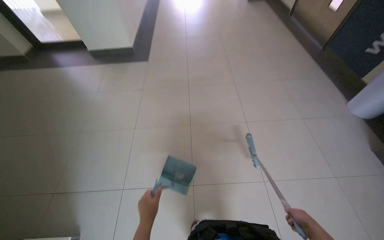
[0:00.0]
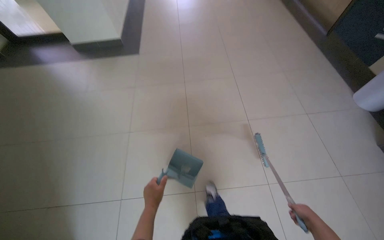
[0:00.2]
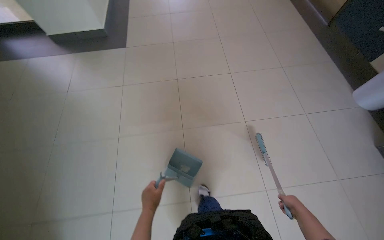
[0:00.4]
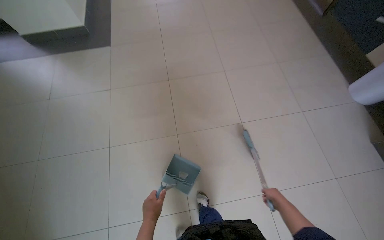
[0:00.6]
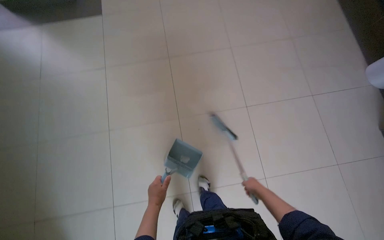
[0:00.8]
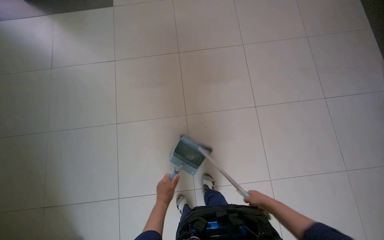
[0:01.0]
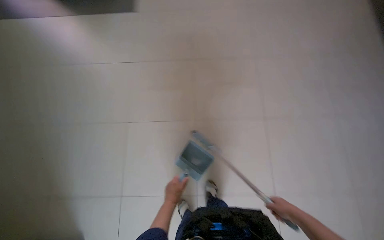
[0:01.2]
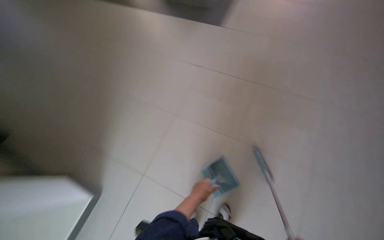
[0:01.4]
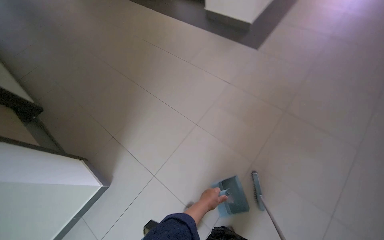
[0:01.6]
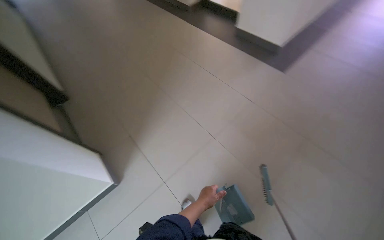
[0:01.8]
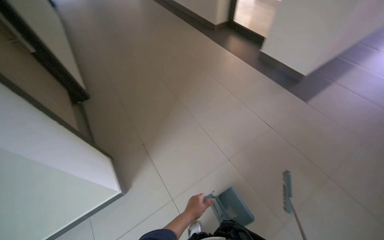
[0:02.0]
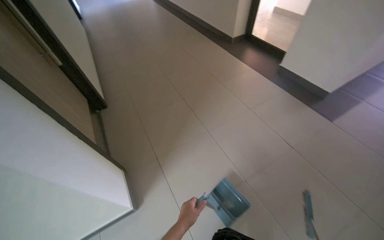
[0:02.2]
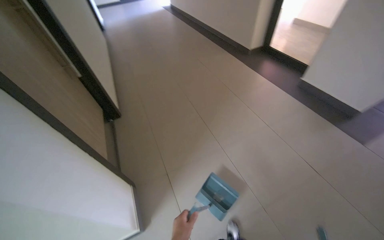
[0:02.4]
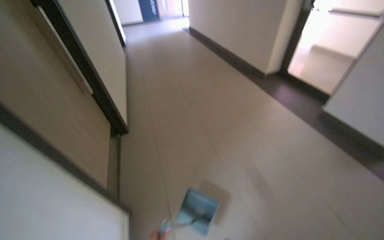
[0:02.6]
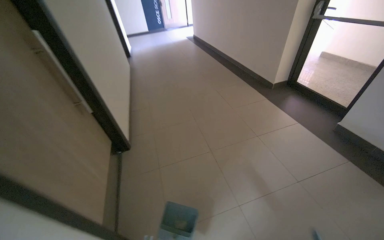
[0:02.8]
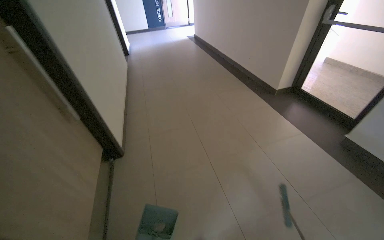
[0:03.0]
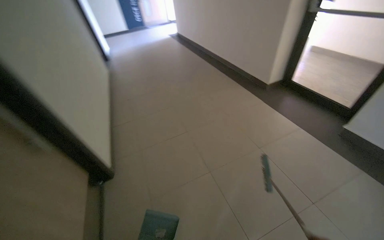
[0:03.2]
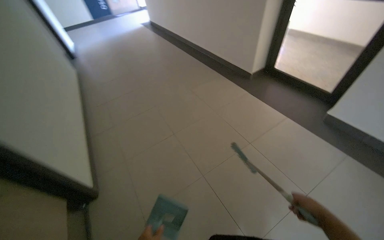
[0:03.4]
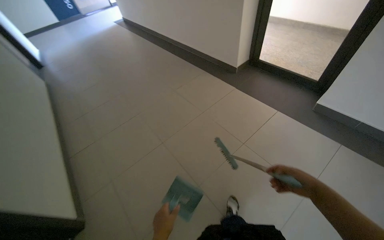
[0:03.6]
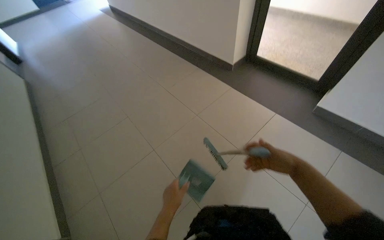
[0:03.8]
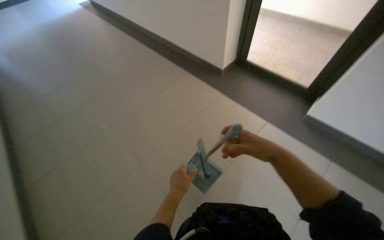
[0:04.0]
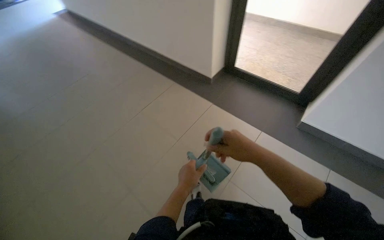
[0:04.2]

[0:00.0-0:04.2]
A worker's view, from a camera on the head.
Job: sweeping floor.
The whole recording: Sweeping hallway floor. The worker sweeps the tiled floor in the hallway using a broom and dustpan.
0:00.0 to 0:01.4: The camera travels roughly 50 cm. The camera pitches downward, by about 15 degrees.
0:01.4 to 0:02.8: The wearer moves roughly 70 cm. The wearer looks roughly 35 degrees further to the left. The camera pitches upward, by some 25 degrees.
0:02.8 to 0:04.2: The camera is carried approximately 1 m. The head rotates some 35 degrees to the right. The camera pitches downward, by some 10 degrees.

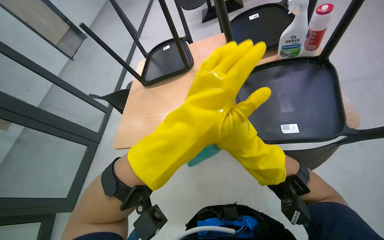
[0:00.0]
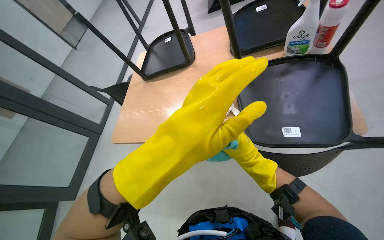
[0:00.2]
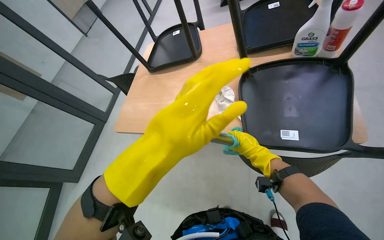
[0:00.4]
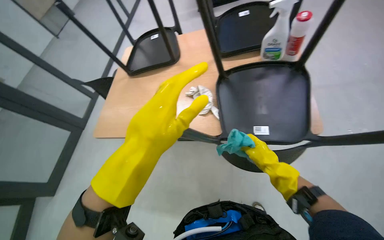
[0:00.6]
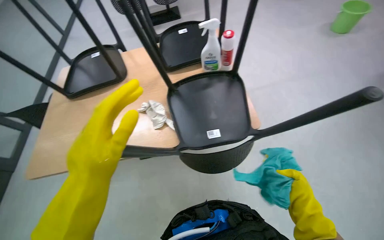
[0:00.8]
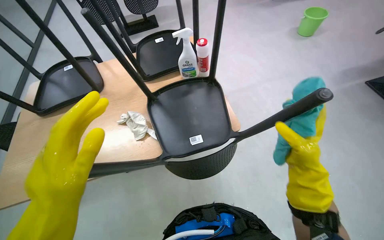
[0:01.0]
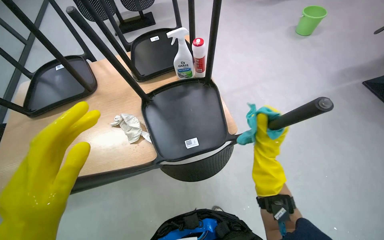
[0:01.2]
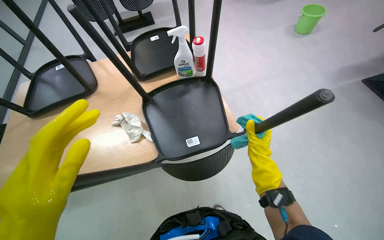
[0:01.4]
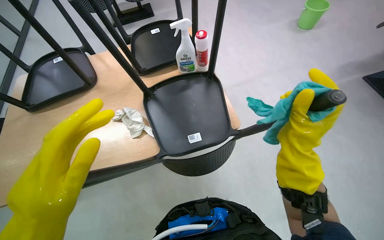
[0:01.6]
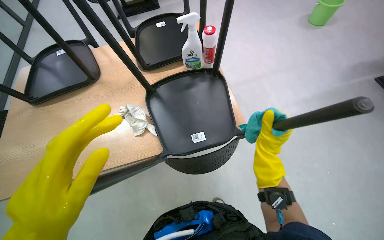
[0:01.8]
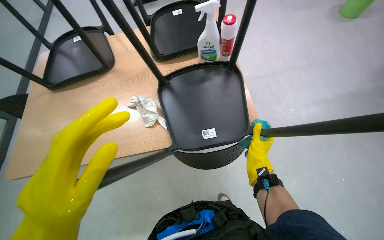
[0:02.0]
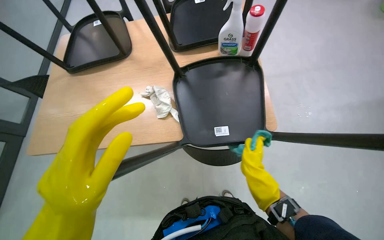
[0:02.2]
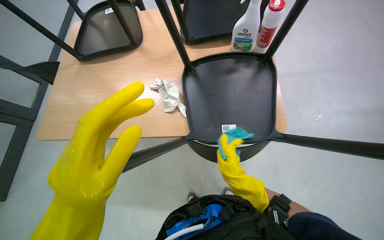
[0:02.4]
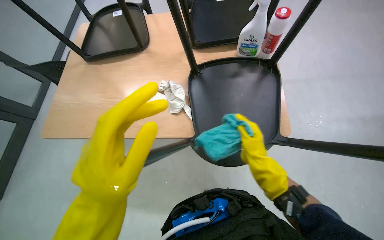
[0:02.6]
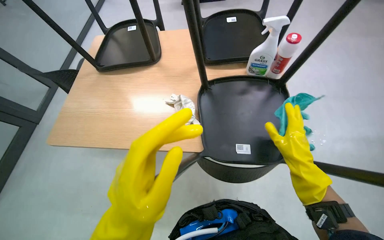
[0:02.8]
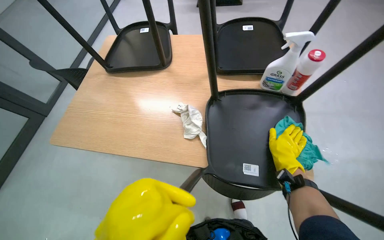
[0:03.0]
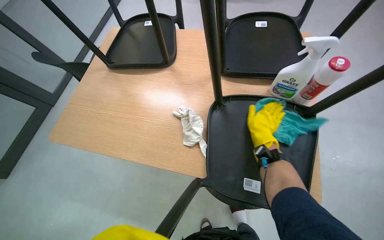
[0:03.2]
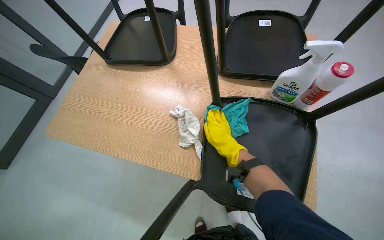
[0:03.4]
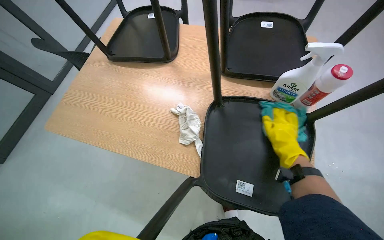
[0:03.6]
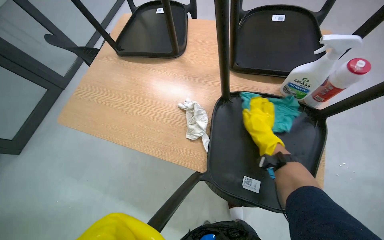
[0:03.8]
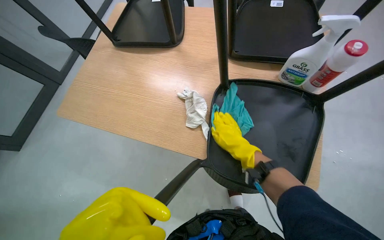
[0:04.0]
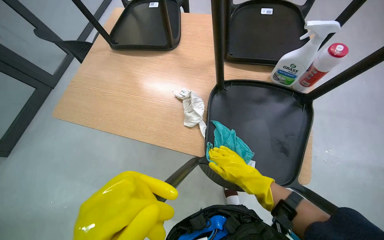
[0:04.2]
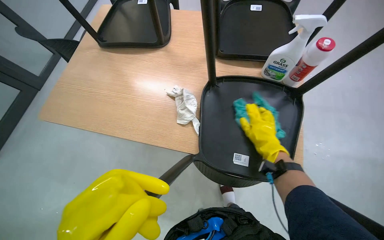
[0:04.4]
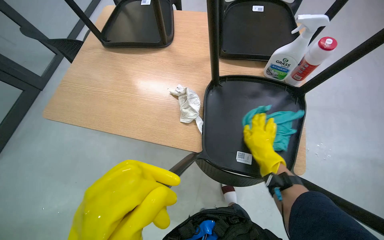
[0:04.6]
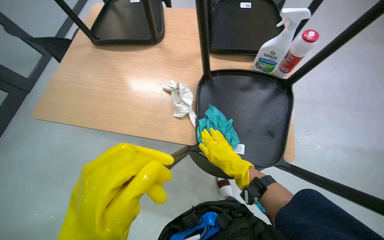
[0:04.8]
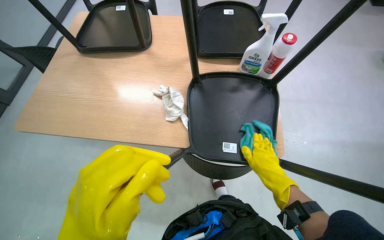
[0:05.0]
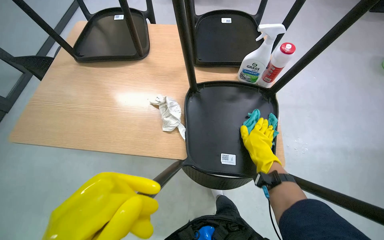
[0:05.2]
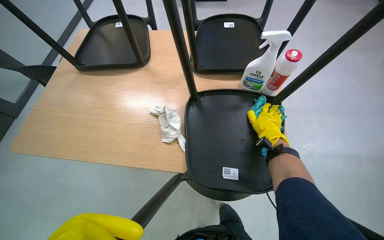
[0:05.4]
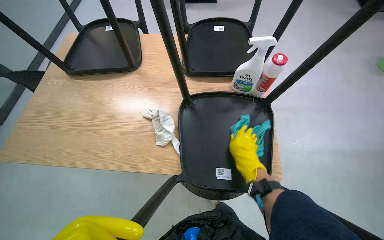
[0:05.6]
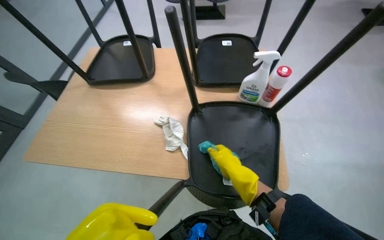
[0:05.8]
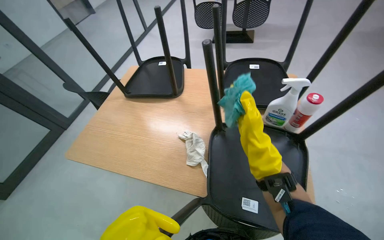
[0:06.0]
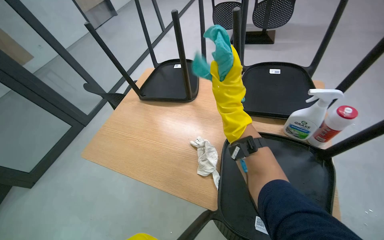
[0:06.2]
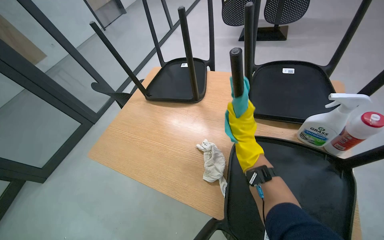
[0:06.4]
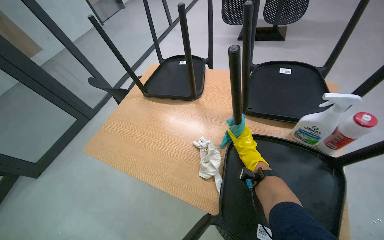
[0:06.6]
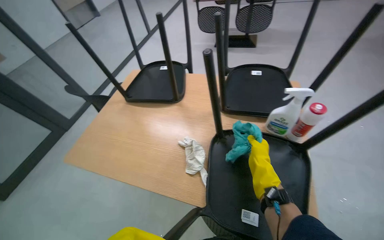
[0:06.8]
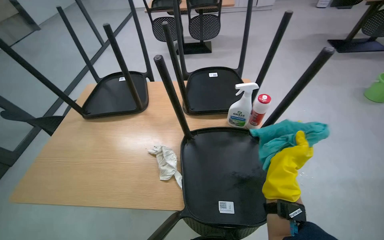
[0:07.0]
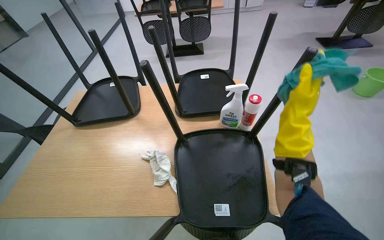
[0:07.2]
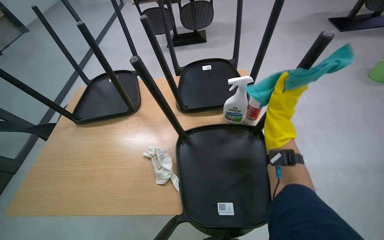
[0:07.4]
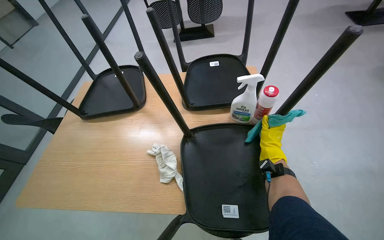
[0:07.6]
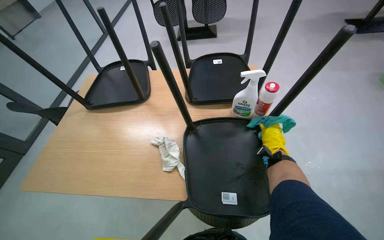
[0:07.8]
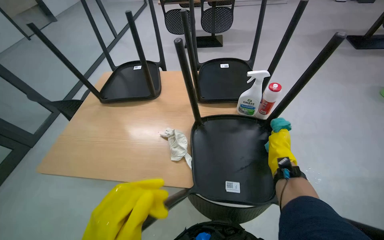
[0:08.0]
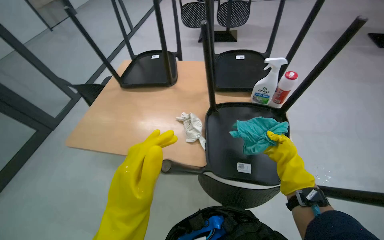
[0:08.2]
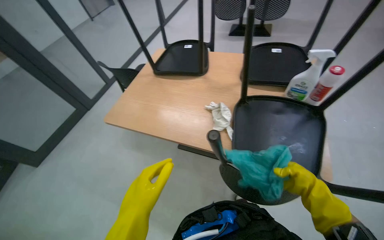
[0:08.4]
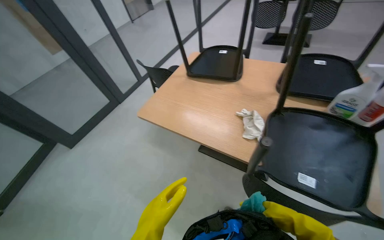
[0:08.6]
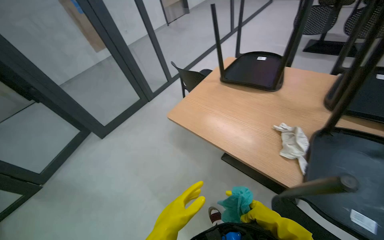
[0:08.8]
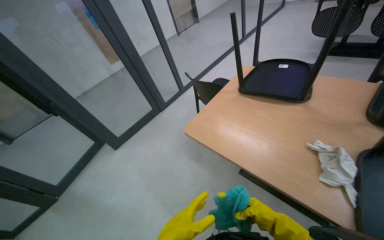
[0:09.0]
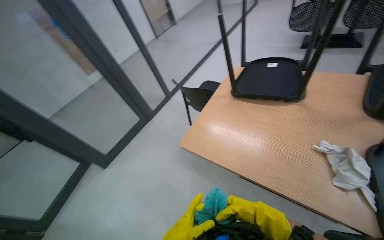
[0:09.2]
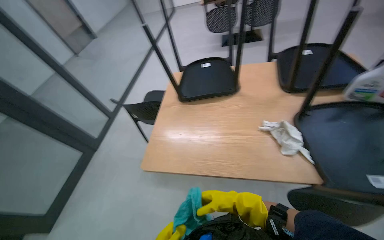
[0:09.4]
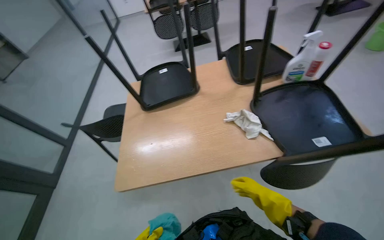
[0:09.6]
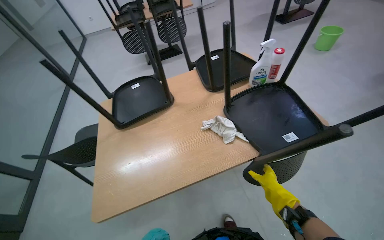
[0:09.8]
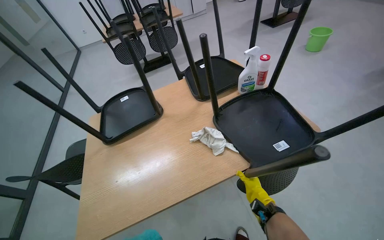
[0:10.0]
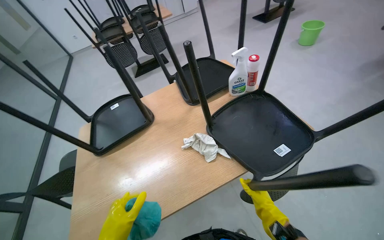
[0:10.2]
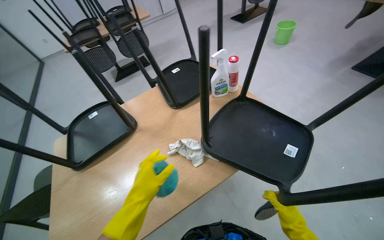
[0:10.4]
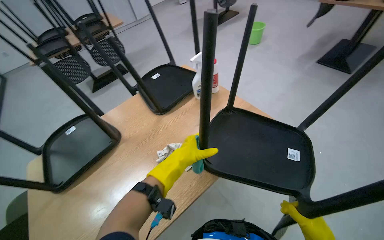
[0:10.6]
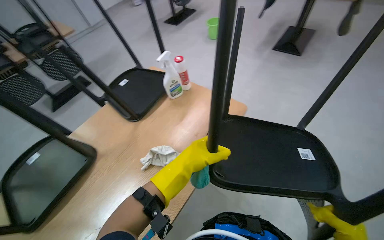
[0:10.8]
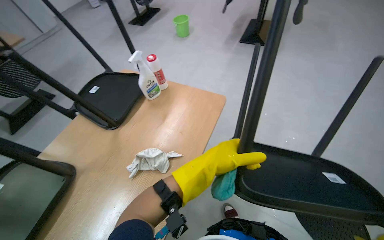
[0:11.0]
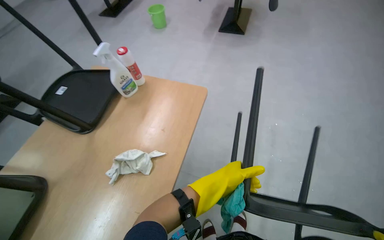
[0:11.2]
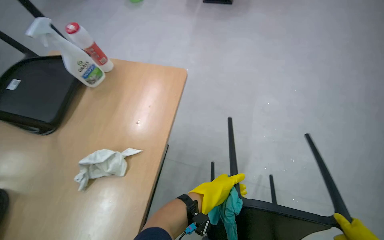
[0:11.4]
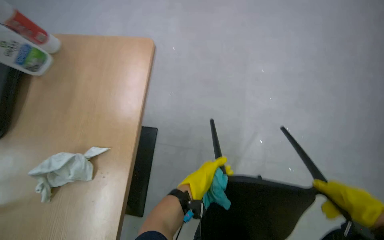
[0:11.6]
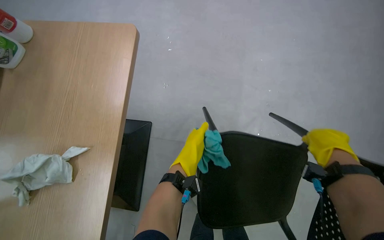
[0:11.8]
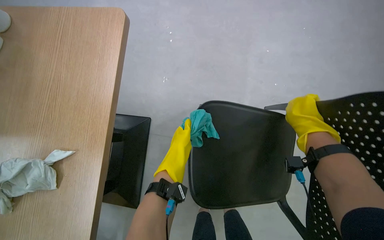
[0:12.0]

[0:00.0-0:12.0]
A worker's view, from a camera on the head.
Job: wiping surfaces.
The whole recording: Cleaning chairs. The worker wipes the seats and legs of multiple chairs with a cleaning cloth.
0:00.0 to 0:01.6: The head turns to the right by approximately 25 degrees.
0:01.6 to 0:03.0: The head turns to the left by some 25 degrees. The right hand moves nearer and farther over approximately 20 cm, changing direction 2 times.
0:03.0 to 0:04.4: The right hand swings left and right, about 20 cm each way, with 3 reversals.
0:04.4 to 0:06.0: The wearer looks approximately 15 degrees further upward. The right hand goes left and right, roughly 15 cm each way, reversing 2 times.
0:06.0 to 0:07.6: The right hand goes up and down the picture, about 20 cm each way, reversing 3 times.
0:07.6 to 0:09.0: The wearer moves approximately 40 cm. The head turns to the left by roughly 40 degrees.
0:09.0 to 0:10.4: The head turns to the right by roughly 70 degrees.
0:10.4 to 0:12.0: The wearer's head swings approximately 55 degrees to the right. The view tips downward by about 20 degrees.

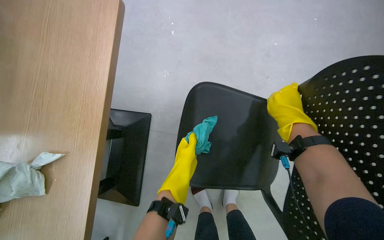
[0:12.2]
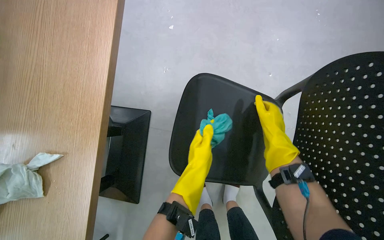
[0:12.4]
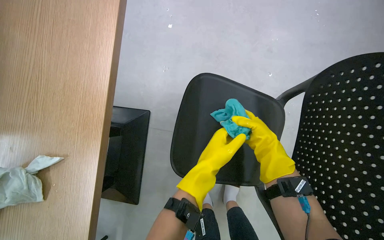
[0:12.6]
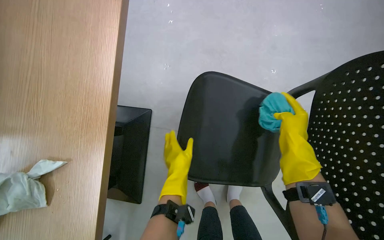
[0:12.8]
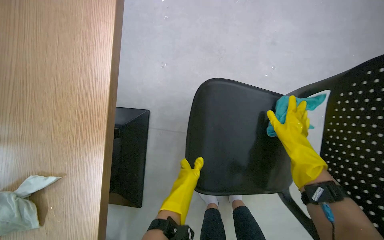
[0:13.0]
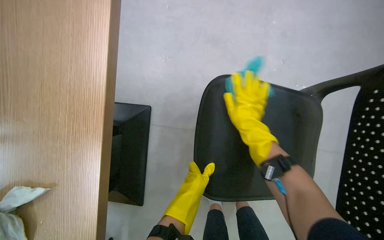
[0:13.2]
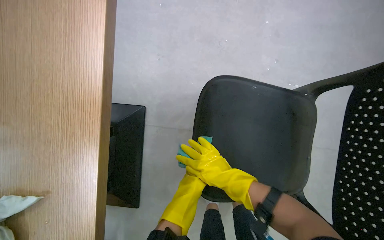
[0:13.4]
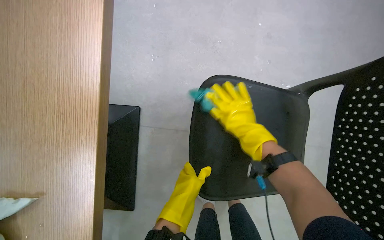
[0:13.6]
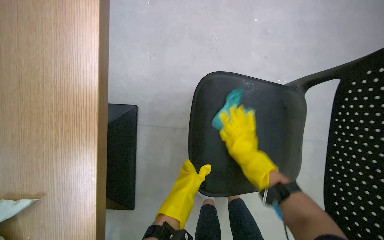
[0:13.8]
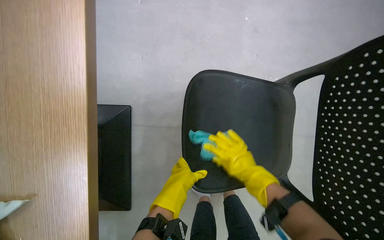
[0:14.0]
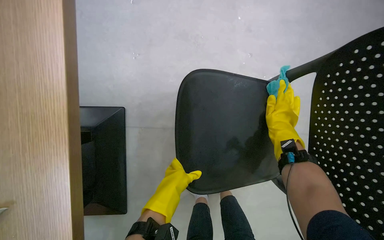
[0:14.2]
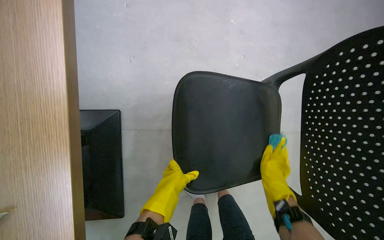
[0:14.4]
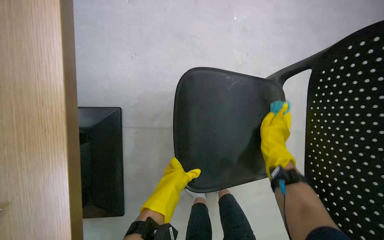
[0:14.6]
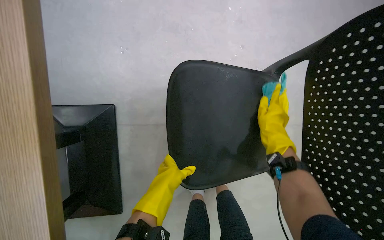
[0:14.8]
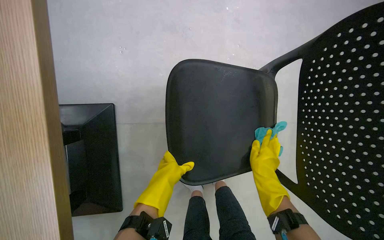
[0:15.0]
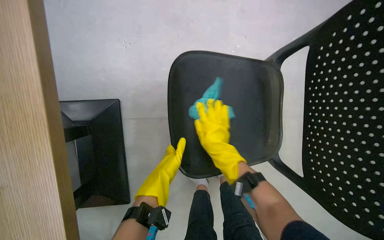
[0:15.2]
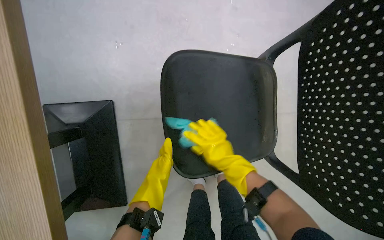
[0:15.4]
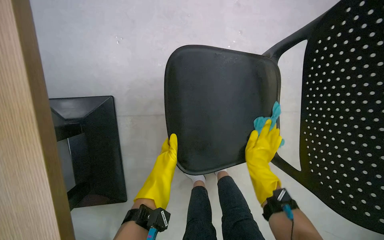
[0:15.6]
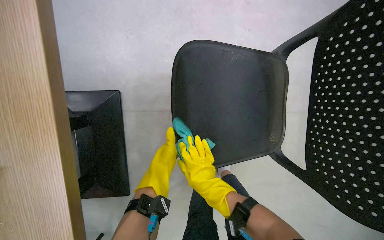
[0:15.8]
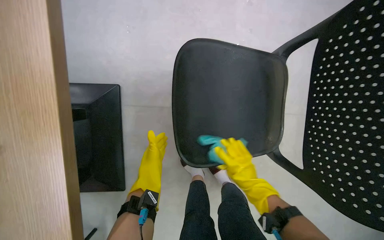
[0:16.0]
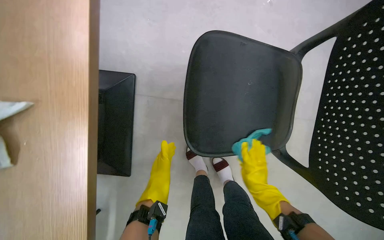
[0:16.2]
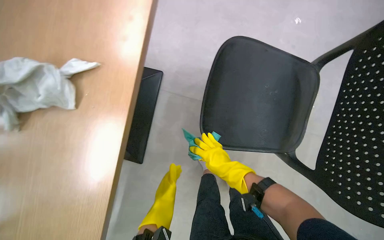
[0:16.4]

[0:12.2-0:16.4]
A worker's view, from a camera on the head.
Job: wiping surfaces.
The whole recording: Cleaning chairs. The worker wipes the seats and legs of multiple chairs with a cleaning cloth.
0:12.2 to 0:13.6: The right hand is displaced to the left by about 15 cm.
0:13.6 to 0:15.0: The right hand swings up and down the picture, approximately 15 cm each way, with 4 reversals.
0:15.0 to 0:16.4: The right hand moves left and right over about 15 cm, changing direction 4 times. Meanwhile the left hand moves down the picture, some 25 cm.
